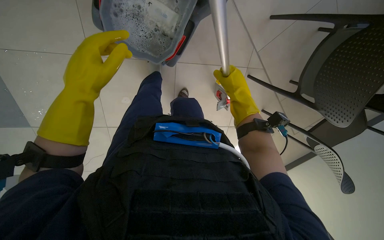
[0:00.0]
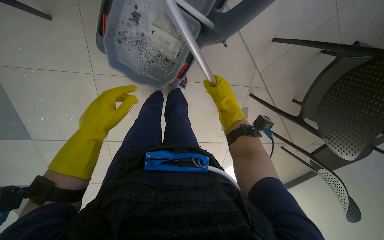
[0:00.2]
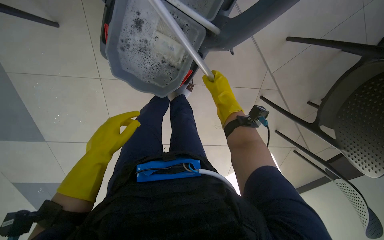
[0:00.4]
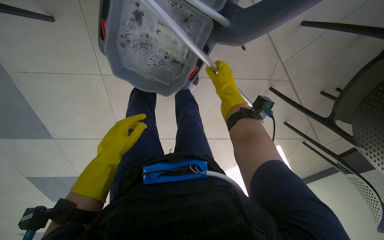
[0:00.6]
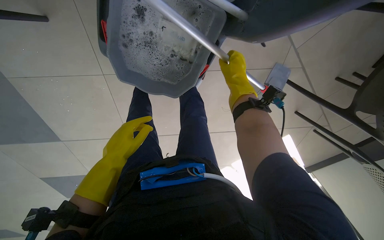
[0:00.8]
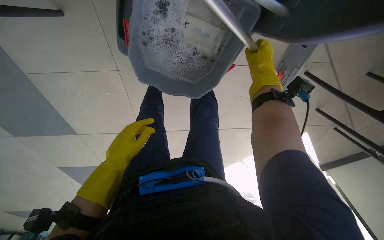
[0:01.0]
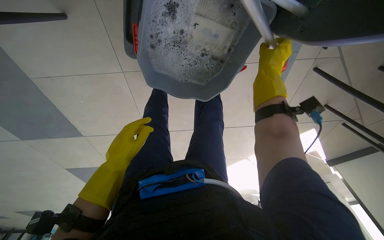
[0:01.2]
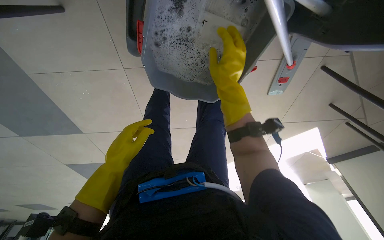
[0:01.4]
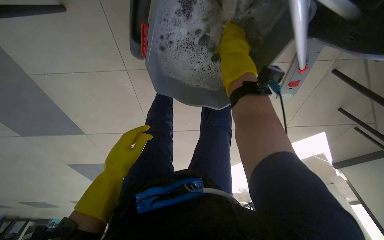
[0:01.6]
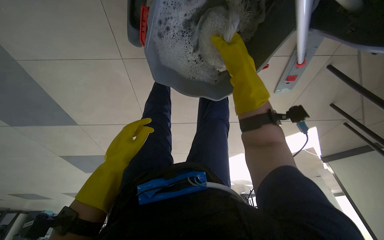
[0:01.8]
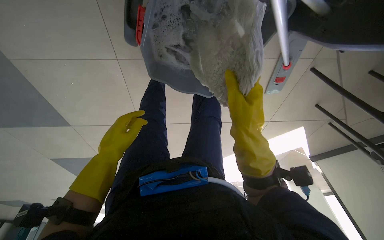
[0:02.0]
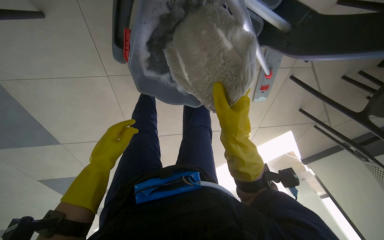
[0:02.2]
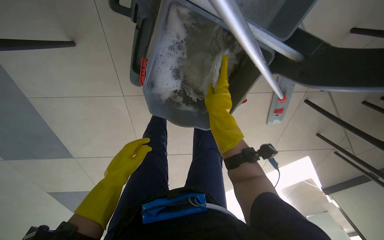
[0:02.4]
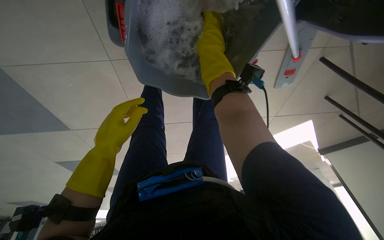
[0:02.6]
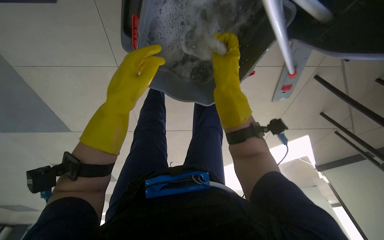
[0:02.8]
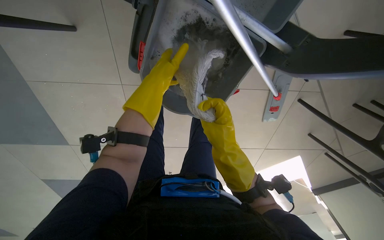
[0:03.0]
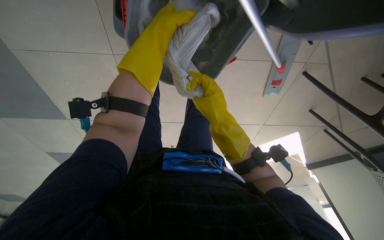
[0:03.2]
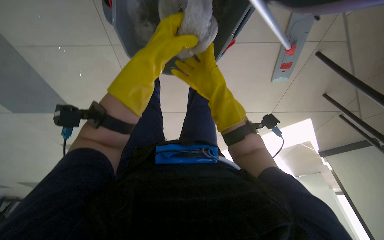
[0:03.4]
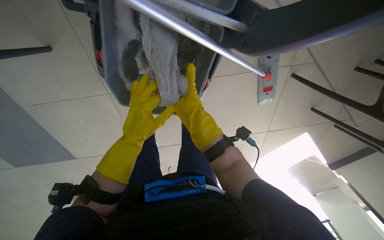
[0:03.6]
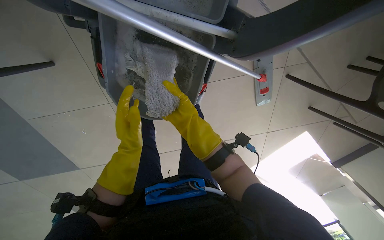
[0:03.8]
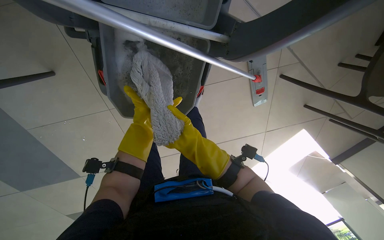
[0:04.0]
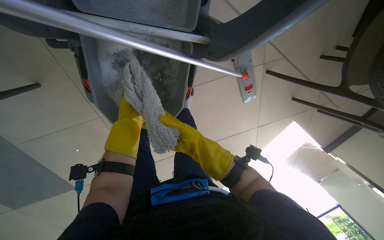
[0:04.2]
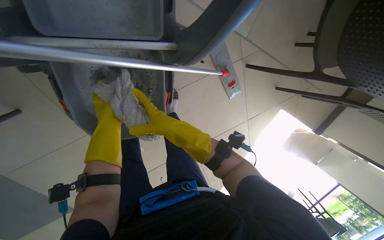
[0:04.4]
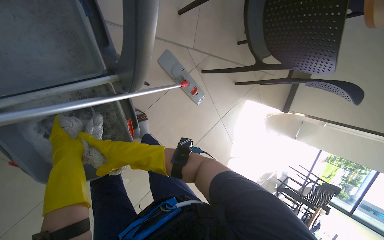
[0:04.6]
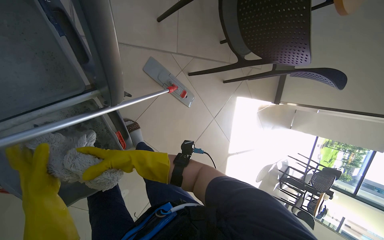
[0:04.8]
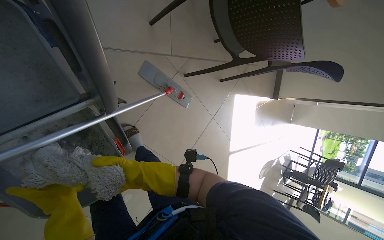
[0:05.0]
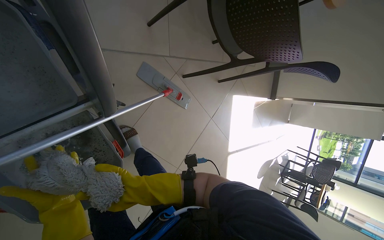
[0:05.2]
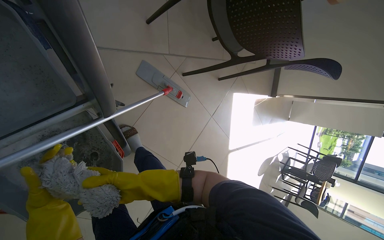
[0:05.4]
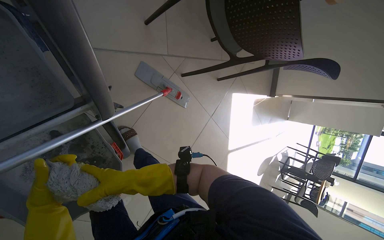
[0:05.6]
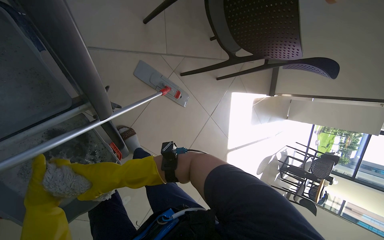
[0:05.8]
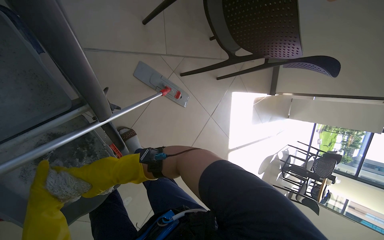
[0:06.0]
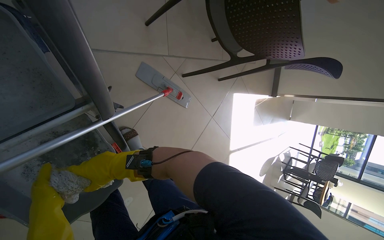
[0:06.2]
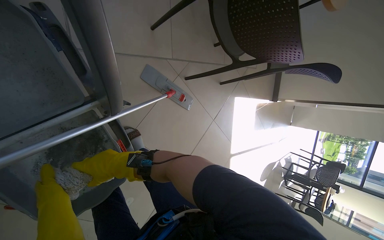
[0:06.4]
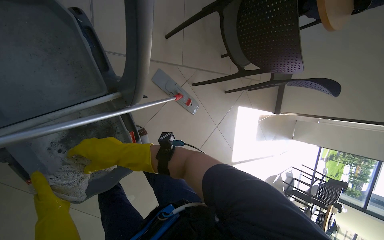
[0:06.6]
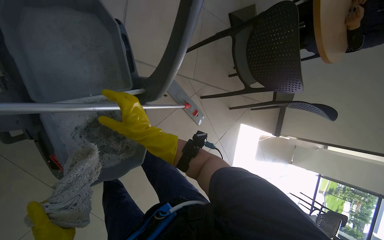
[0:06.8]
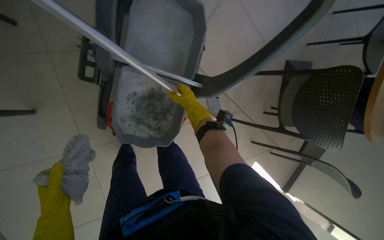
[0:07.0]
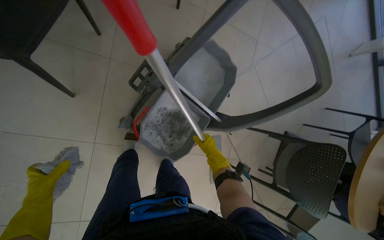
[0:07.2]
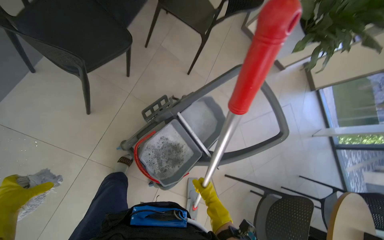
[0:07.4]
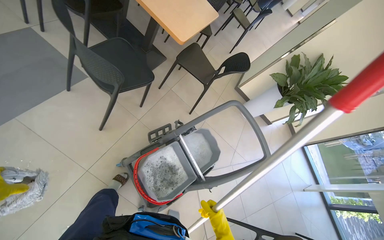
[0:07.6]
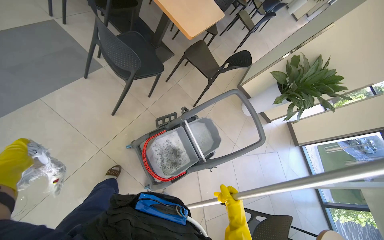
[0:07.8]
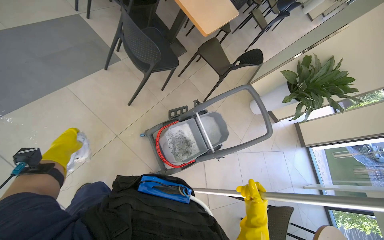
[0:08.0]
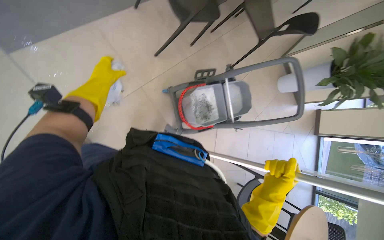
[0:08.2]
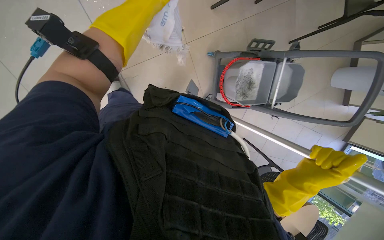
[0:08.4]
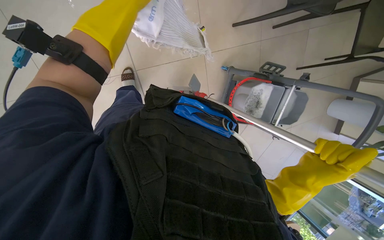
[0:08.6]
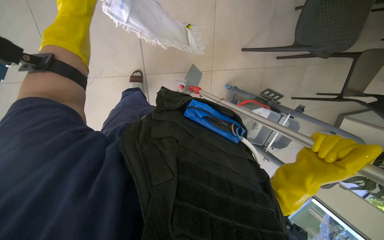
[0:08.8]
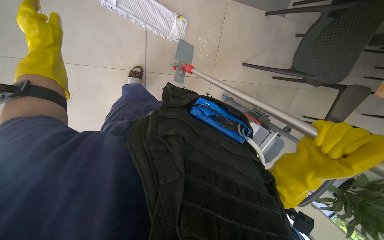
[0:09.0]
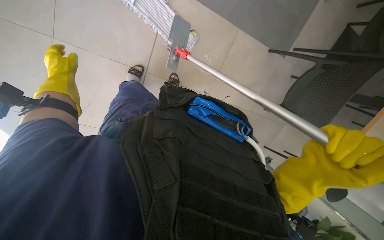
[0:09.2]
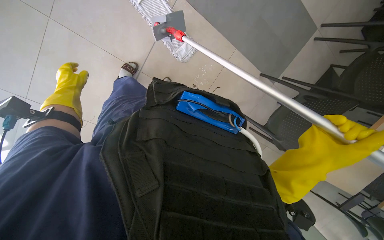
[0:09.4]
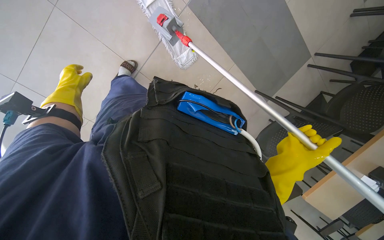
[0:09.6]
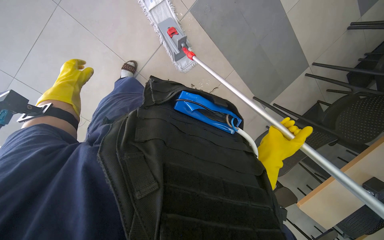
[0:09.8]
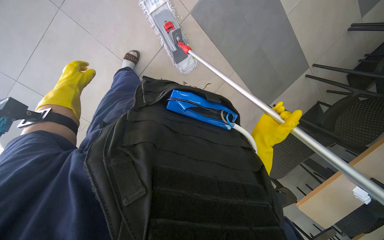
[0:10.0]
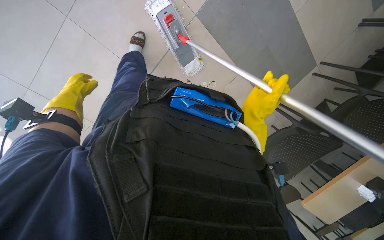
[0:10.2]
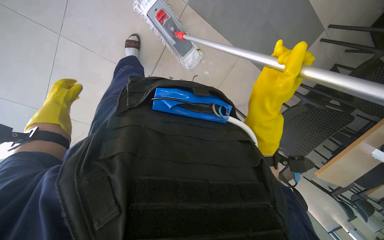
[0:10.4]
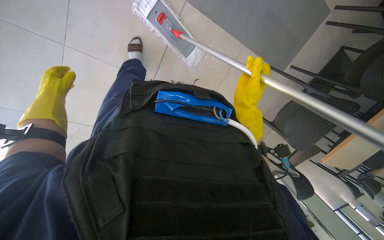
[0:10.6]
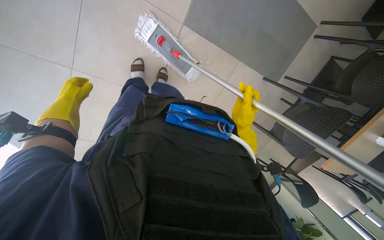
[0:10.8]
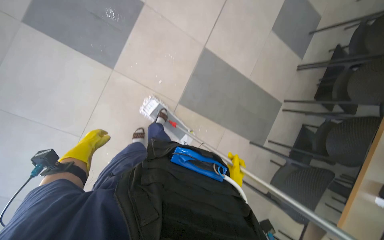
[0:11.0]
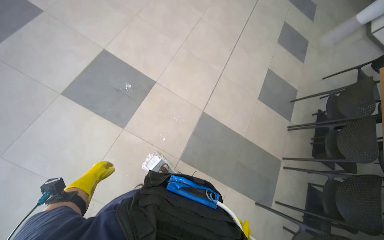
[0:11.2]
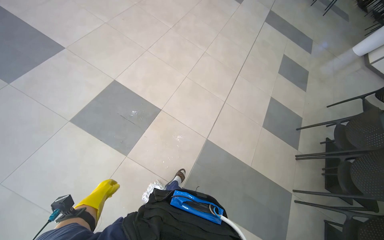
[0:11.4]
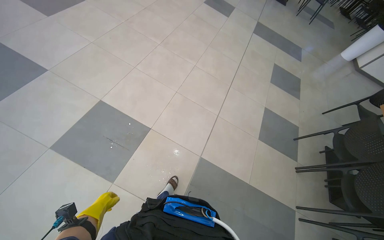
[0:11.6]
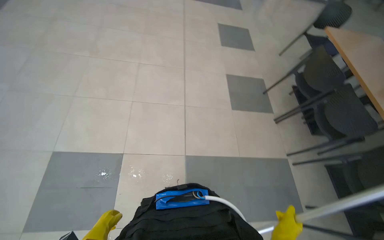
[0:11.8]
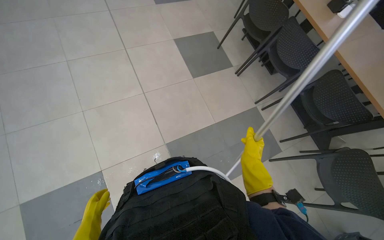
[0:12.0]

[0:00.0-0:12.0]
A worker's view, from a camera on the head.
Job: mopping floor.
The whole recording: Mopping cafeteria floor. The worker mops the cafeteria floor, periodically wringing out the mop.
0:00.0 to 0:01.6: The left hand shifts roughly 15 cm farther from the camera; the right hand heads up the picture and to the left, covering about 30 cm.
0:01.6 to 0:03.0: The left hand heads up the picture and to the right, covering some 25 cm, while the right hand moves up and down the picture over some 25 cm, changing direction 2 times.
0:03.0 to 0:04.4: The scene rotates counterclockwise by approximately 25 degrees.
0:04.4 to 0:06.0: Everything in view rotates some 30 degrees counterclockwise.
0:06.0 to 0:07.6: The camera is carried roughly 80 cm. The view tilts roughly 70 degrees upward. The scene rotates clockwise by about 75 degrees.
0:07.6 to 0:09.0: The head travels some 70 cm. The view tilts roughly 25 degrees downward. Everything in view rotates some 60 degrees clockwise.
0:10.4 to 0:12.0: The camera is carried some 60 cm. The head turns to the right by approximately 55 degrees. The view tips upward by some 45 degrees.

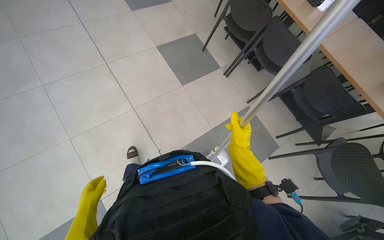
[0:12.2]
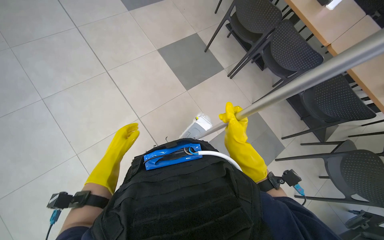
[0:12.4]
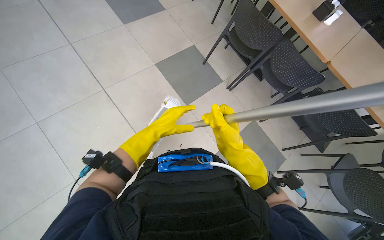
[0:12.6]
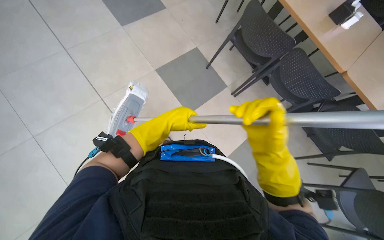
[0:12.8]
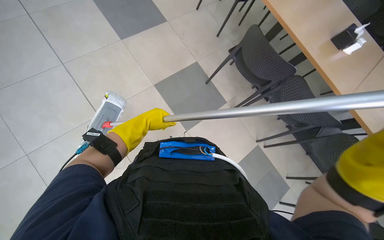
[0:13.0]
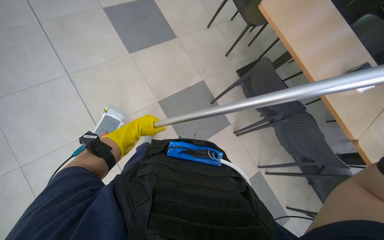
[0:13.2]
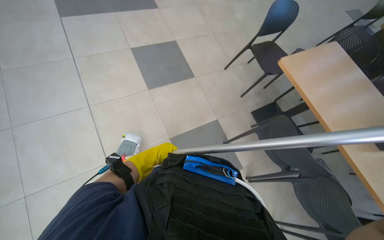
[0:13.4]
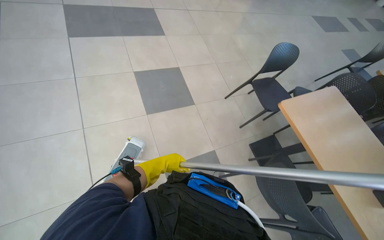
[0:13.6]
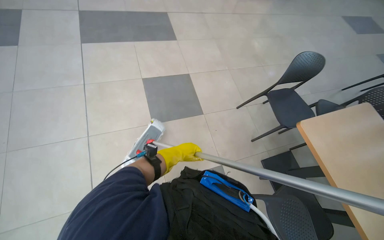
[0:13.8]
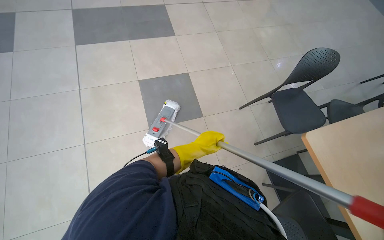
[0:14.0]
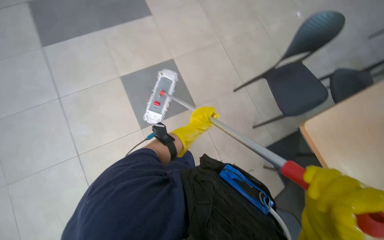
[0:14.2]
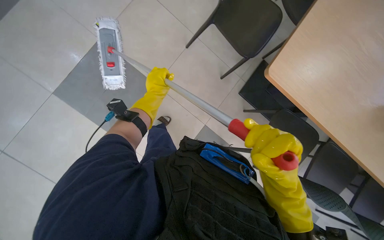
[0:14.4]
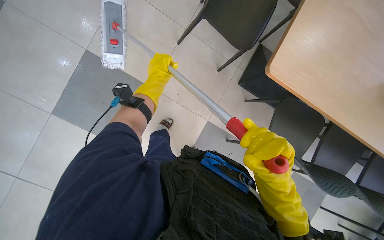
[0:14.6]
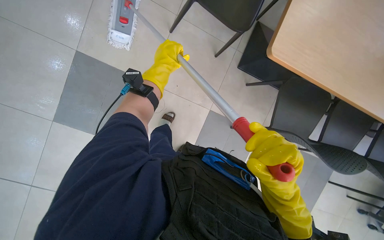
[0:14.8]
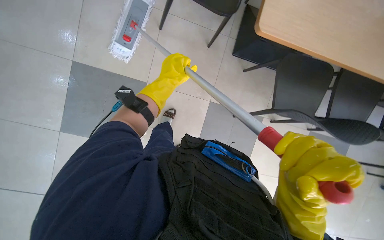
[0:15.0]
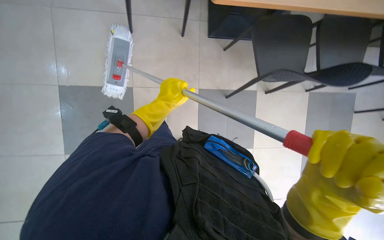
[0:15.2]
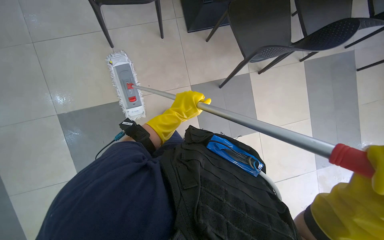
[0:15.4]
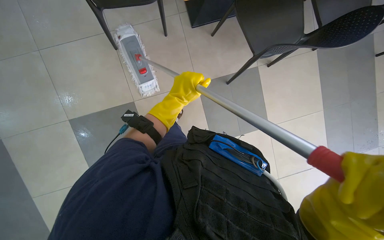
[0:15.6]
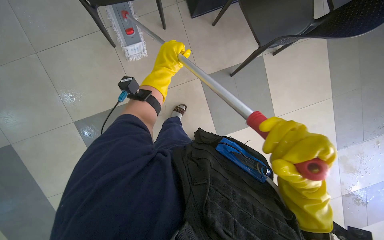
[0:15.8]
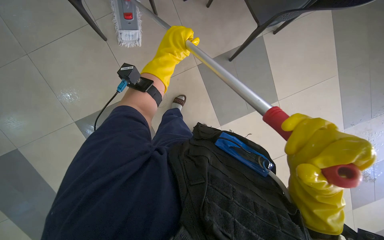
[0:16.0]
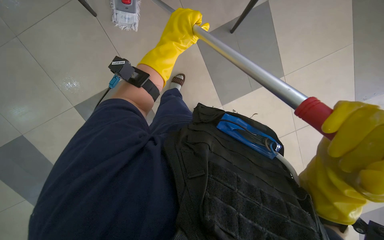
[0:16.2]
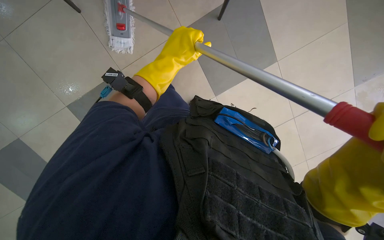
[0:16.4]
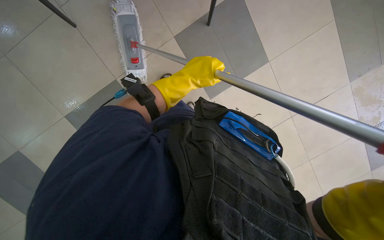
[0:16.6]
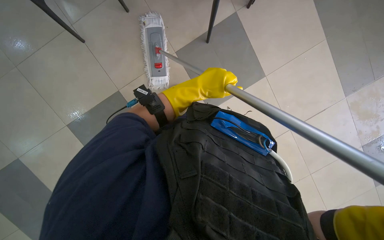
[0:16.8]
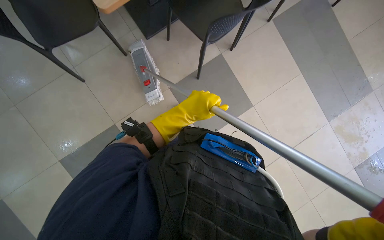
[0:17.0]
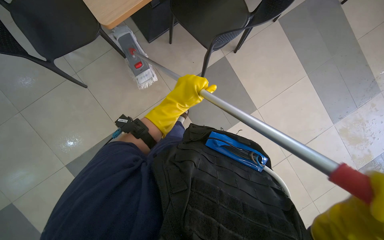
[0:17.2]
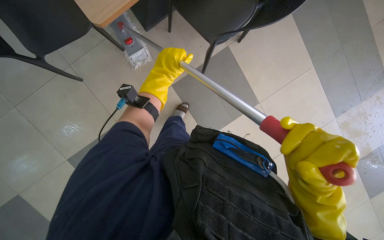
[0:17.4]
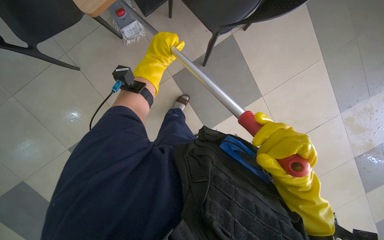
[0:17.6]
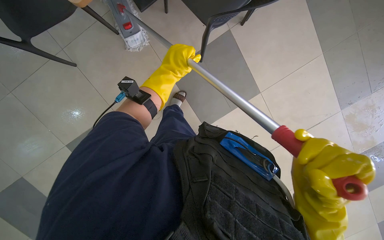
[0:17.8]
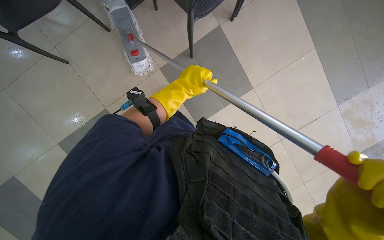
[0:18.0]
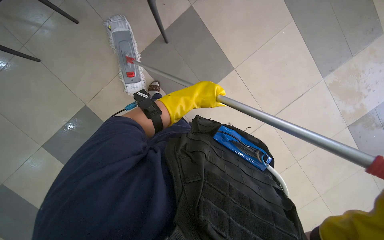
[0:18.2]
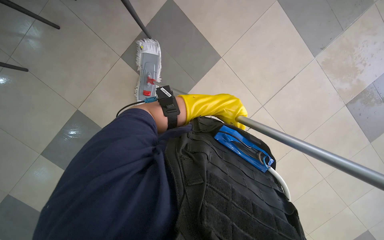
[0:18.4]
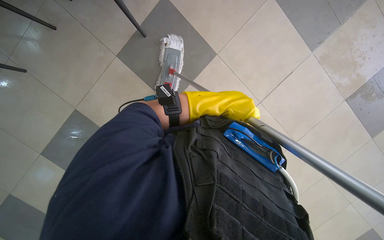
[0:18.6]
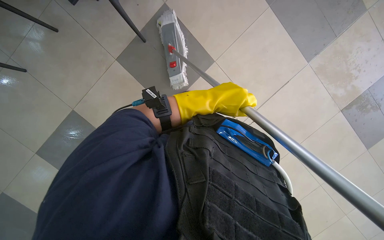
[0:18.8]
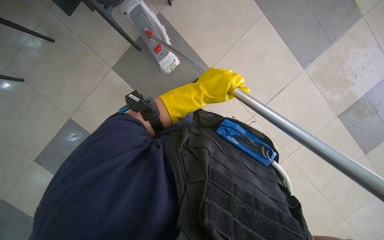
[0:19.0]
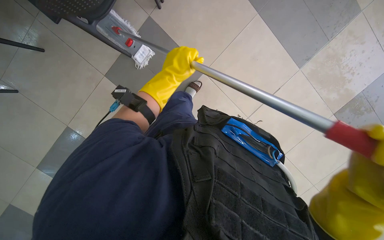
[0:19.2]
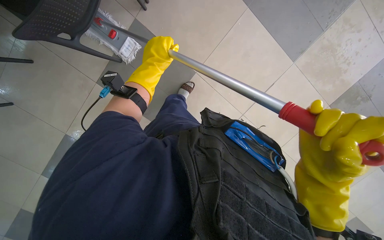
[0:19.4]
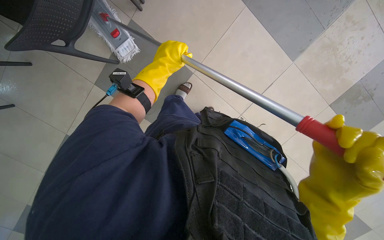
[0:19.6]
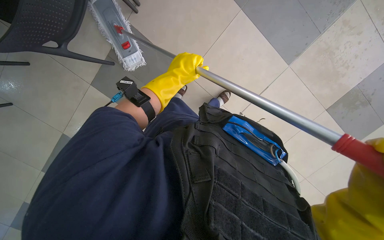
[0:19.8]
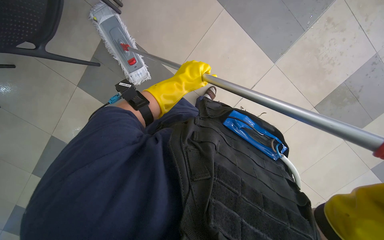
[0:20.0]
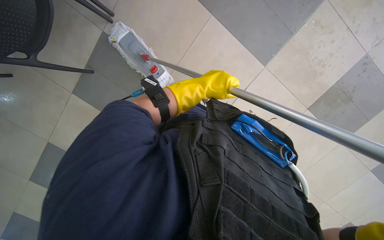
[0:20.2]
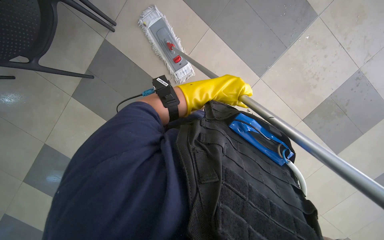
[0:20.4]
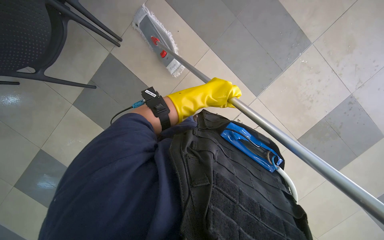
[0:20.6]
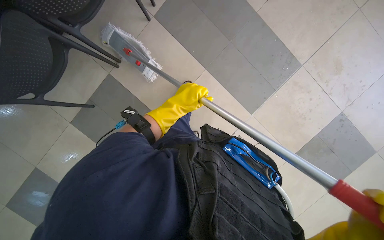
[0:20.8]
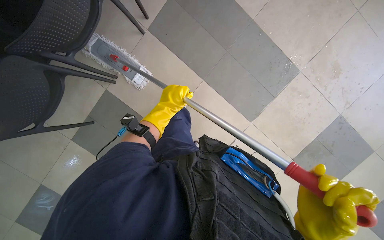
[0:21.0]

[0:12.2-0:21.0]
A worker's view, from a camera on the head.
Job: mopping floor.
The whole recording: Mopping cafeteria floor. The worker mops the cafeteria floor, periodically wringing out the mop.
0:12.2 to 0:13.6: The head travels about 90 cm. The camera pitches upward, by some 20 degrees.
0:15.2 to 0:16.6: The left hand moves some 20 cm up the picture and comes back.
0:16.6 to 0:18.0: The left hand moves approximately 5 cm down the picture and comes back.
0:18.0 to 0:19.6: The left hand travels up the picture by about 10 cm, and goes to the right and returns, approximately 10 cm each way.
0:19.6 to 0:21.0: The left hand reaches some 10 cm to the right, then returns.
